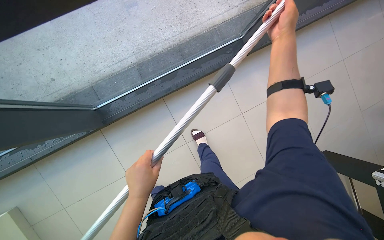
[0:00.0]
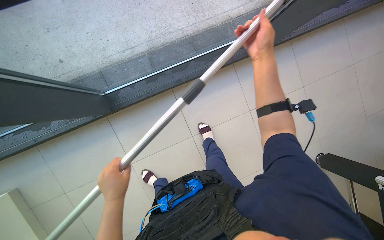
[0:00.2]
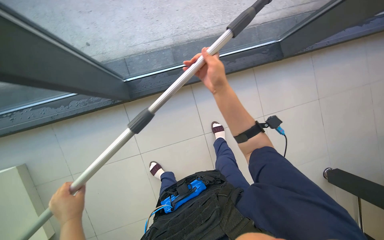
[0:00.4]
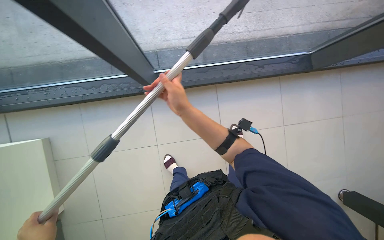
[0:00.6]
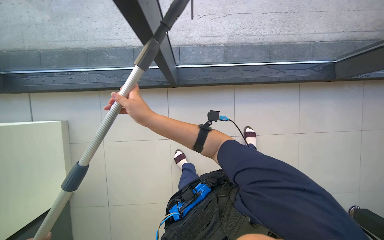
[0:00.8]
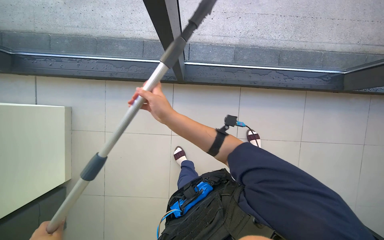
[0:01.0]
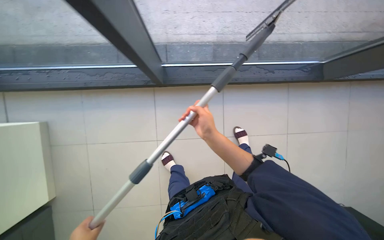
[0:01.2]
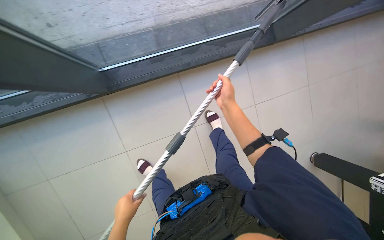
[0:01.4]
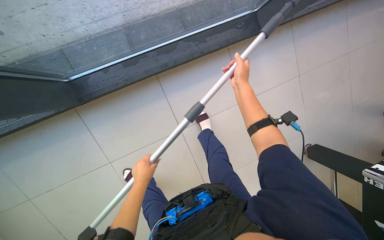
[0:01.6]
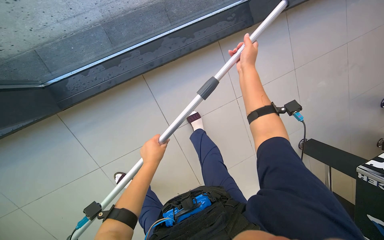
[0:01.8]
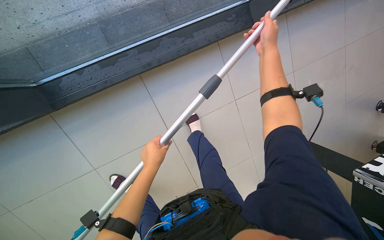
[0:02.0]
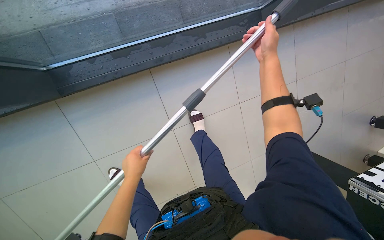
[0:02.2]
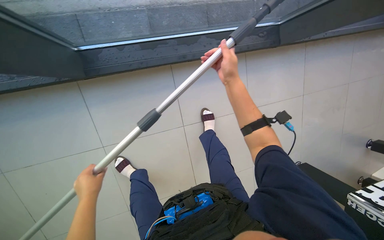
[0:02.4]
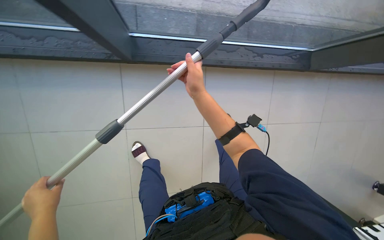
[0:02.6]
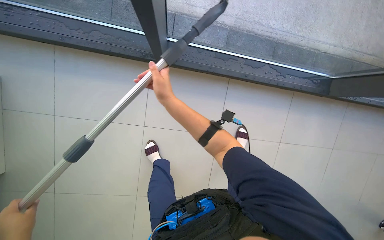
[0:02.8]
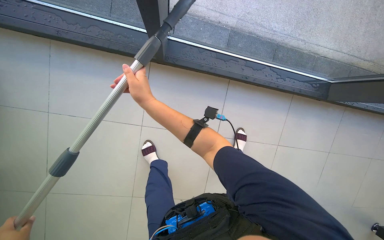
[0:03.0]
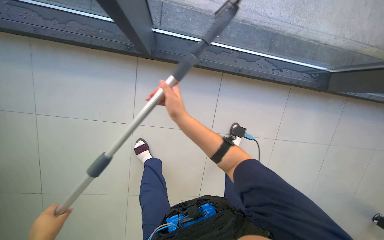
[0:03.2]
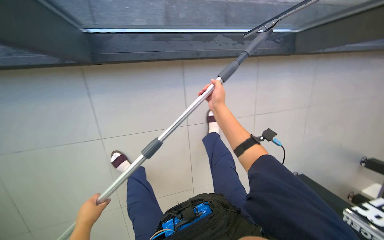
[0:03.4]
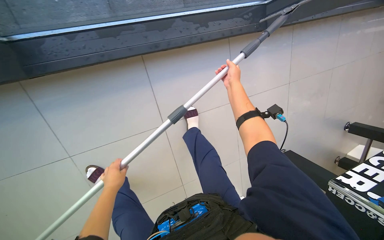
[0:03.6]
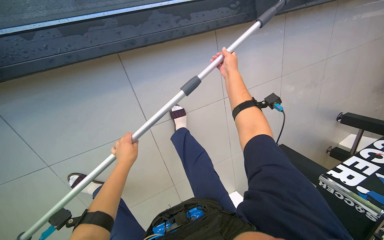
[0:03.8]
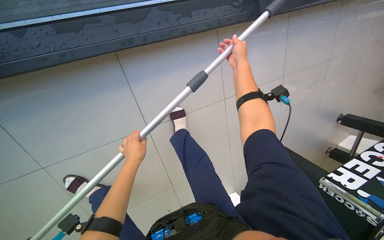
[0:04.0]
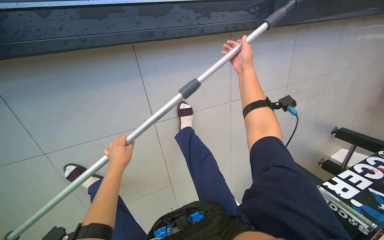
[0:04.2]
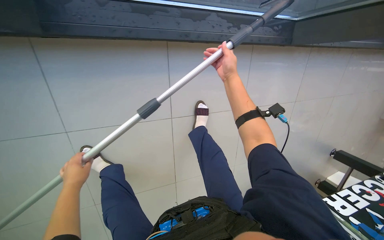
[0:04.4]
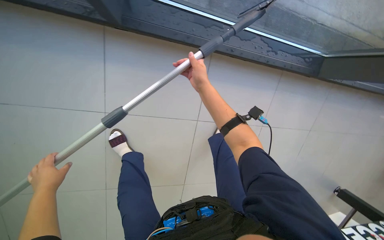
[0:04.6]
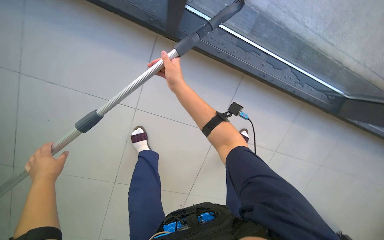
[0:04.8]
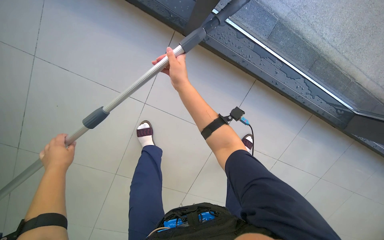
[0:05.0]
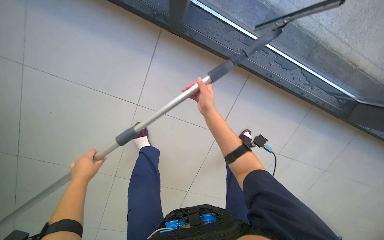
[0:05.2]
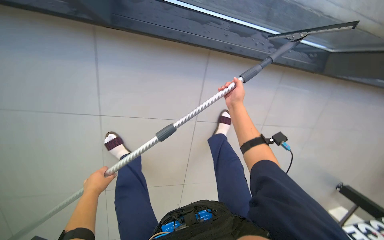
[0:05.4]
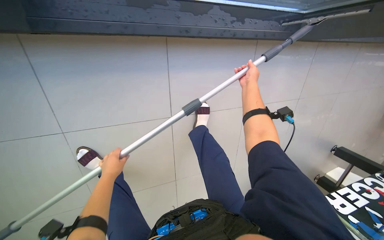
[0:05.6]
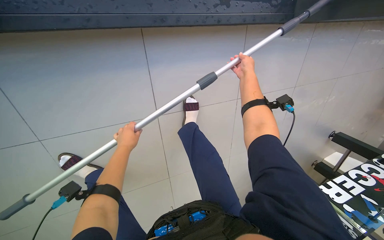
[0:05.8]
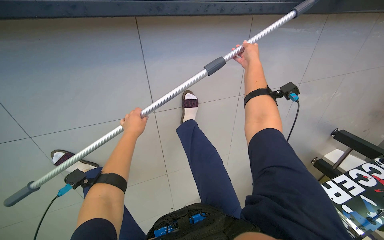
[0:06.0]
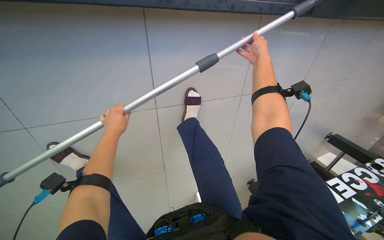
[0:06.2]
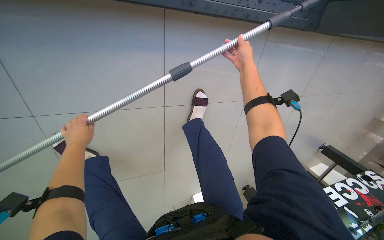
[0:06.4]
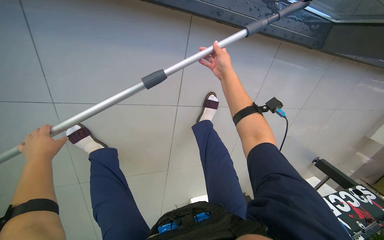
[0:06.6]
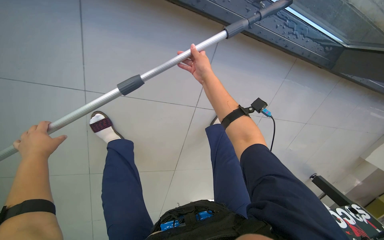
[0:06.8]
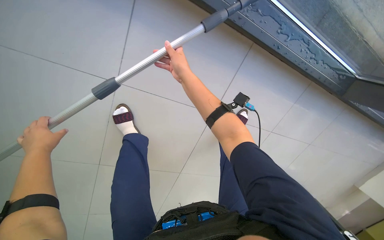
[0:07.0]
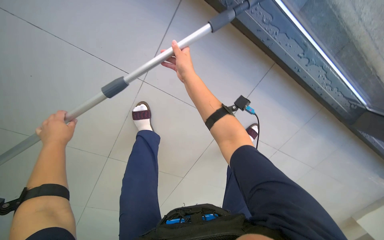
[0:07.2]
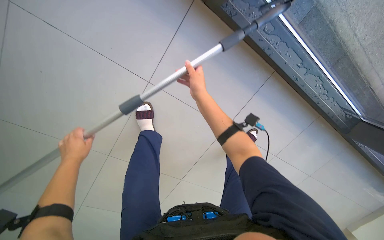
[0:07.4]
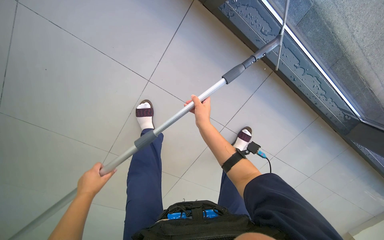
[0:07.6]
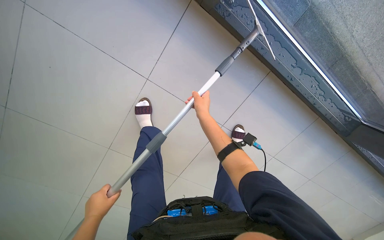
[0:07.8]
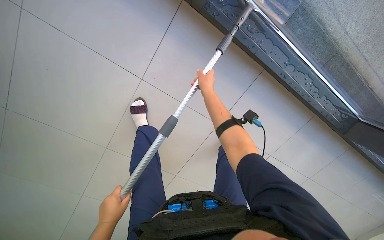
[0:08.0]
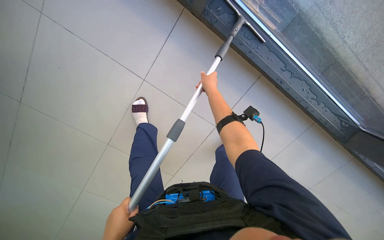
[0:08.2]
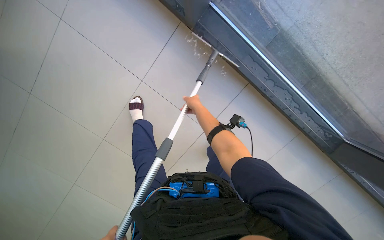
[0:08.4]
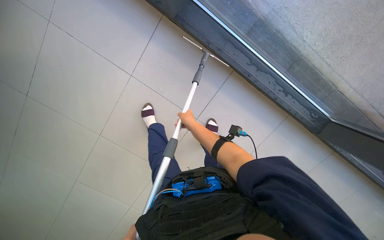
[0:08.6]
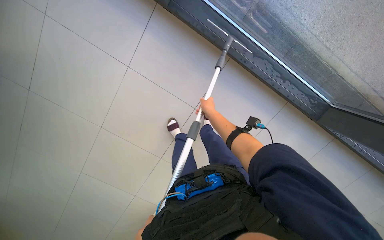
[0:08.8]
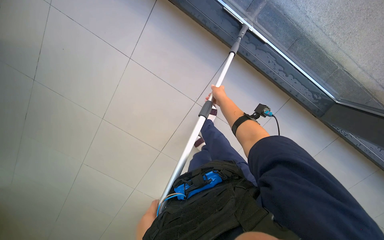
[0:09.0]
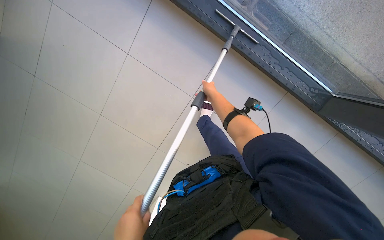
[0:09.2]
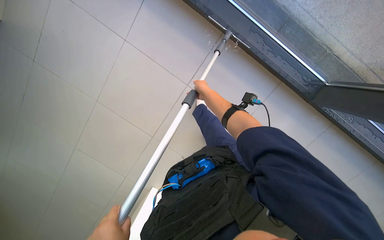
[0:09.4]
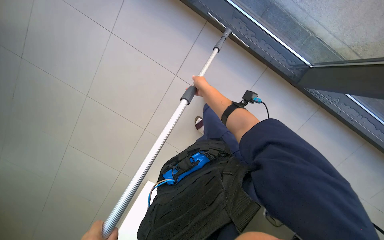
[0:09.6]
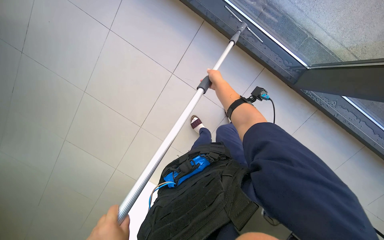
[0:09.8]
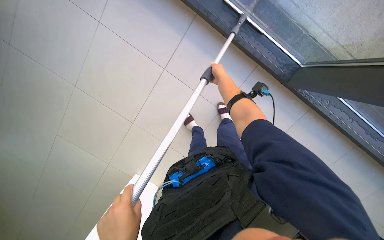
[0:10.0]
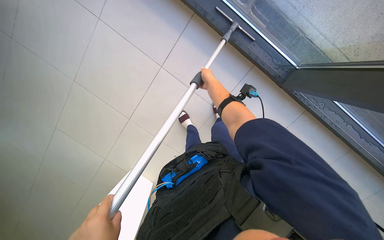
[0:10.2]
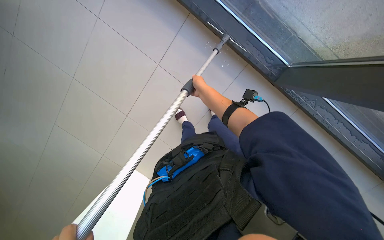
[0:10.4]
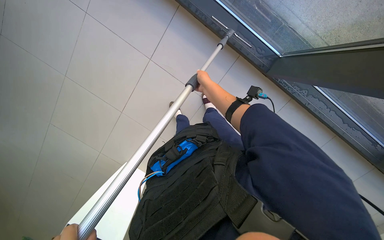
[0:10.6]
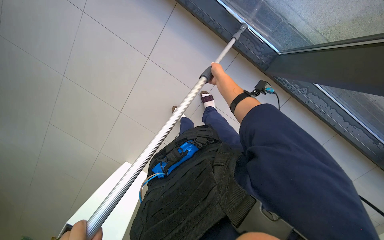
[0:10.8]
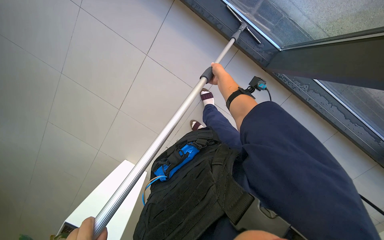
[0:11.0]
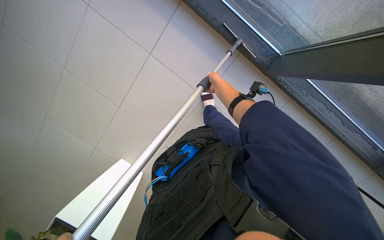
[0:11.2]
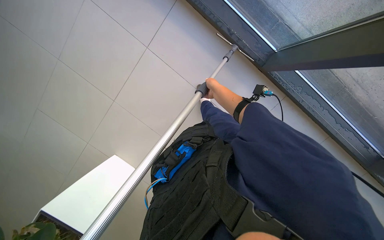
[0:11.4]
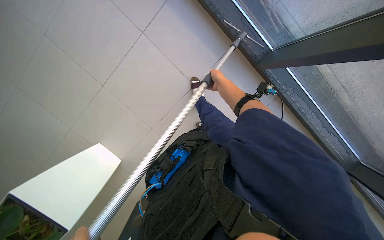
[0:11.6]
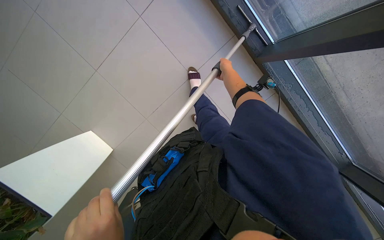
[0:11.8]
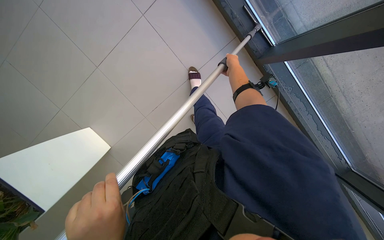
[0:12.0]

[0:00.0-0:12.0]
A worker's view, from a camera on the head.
Job: cleaning windows.
The whole recording: Cleaning building windows. The worker cleans the building windows using a long pole with a squeegee.
0:01.6 to 0:03.0: The right hand heads to the left, covering some 50 cm.
0:06.0 to 0:07.6: The camera travels about 50 cm. The wearer looks roughly 10 degrees further upward. The scene turns some 30 degrees clockwise in the picture.
0:07.6 to 0:09.0: The camera travels some 60 cm.
0:10.4 to 0:12.0: The right hand moves to the right, approximately 25 cm.

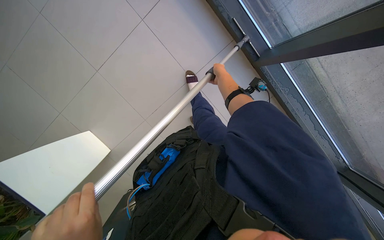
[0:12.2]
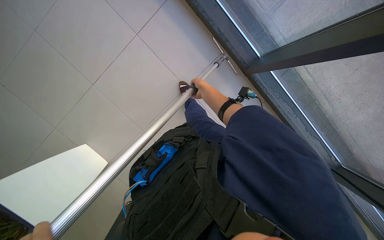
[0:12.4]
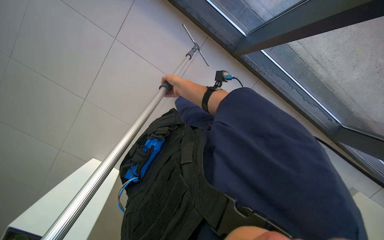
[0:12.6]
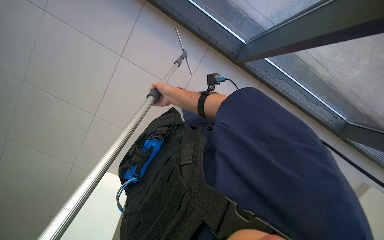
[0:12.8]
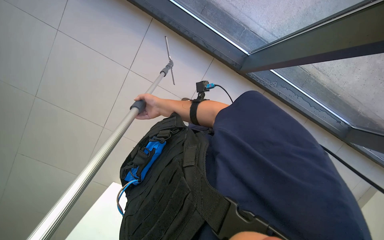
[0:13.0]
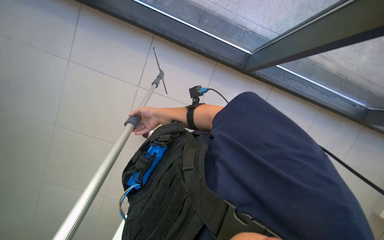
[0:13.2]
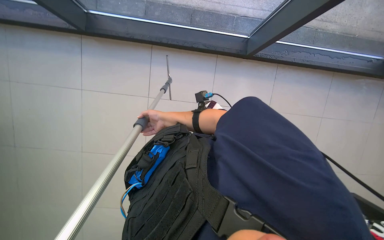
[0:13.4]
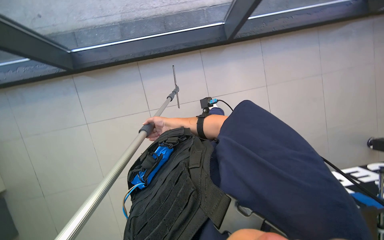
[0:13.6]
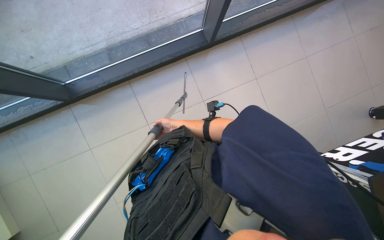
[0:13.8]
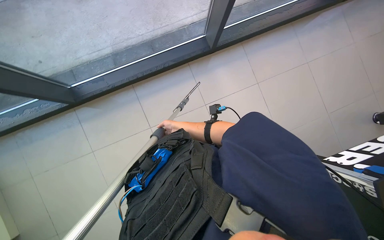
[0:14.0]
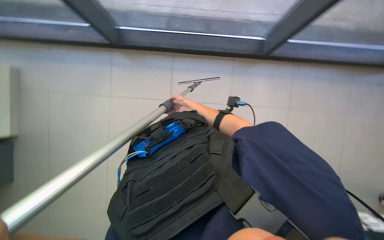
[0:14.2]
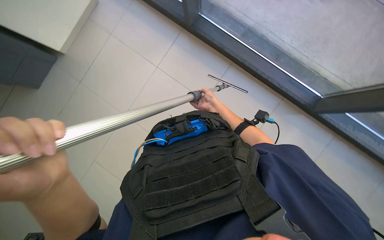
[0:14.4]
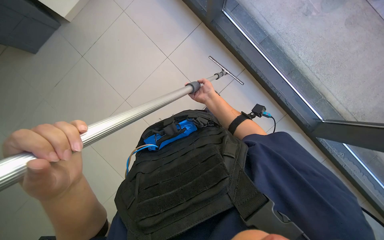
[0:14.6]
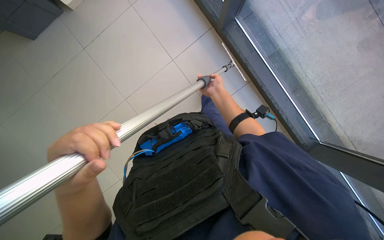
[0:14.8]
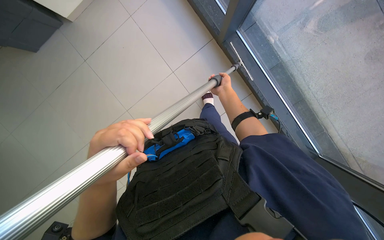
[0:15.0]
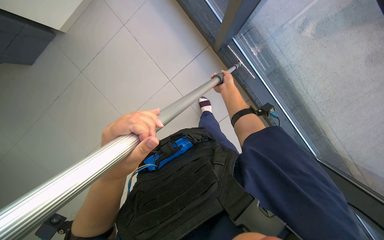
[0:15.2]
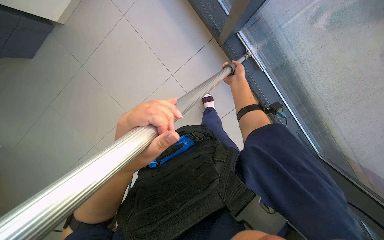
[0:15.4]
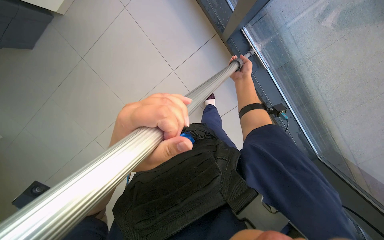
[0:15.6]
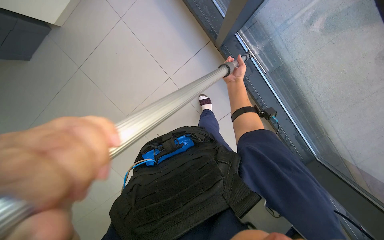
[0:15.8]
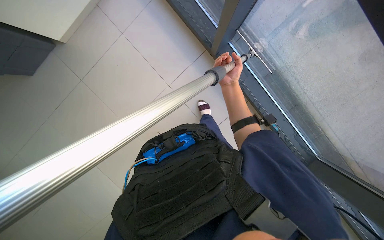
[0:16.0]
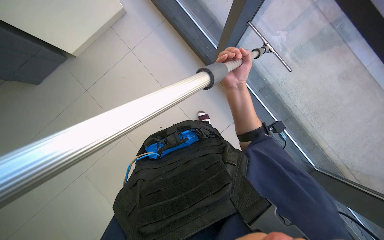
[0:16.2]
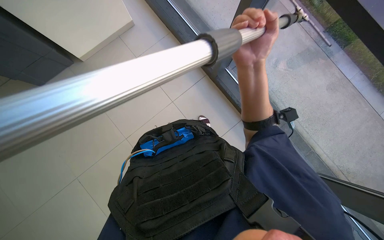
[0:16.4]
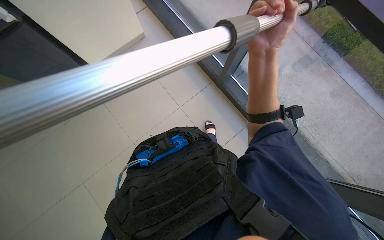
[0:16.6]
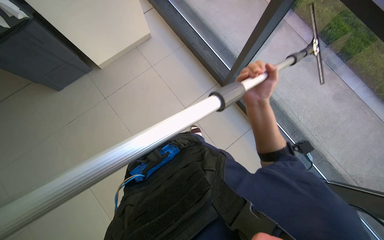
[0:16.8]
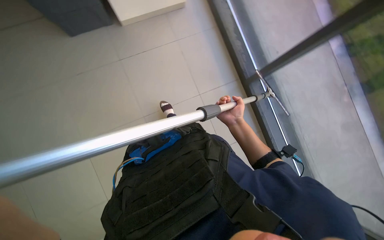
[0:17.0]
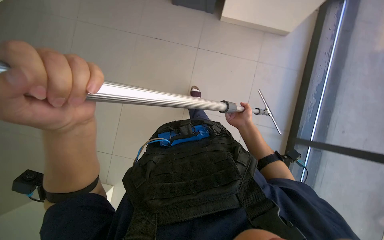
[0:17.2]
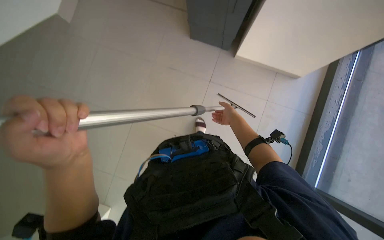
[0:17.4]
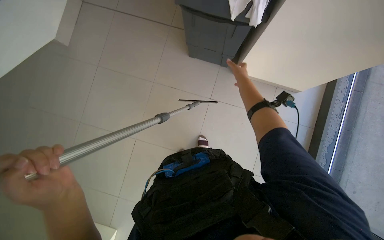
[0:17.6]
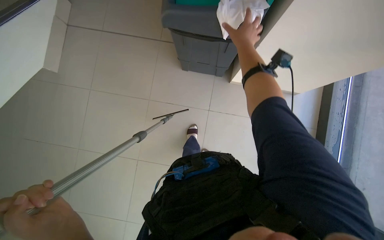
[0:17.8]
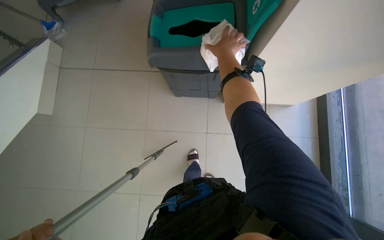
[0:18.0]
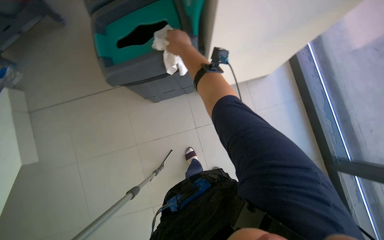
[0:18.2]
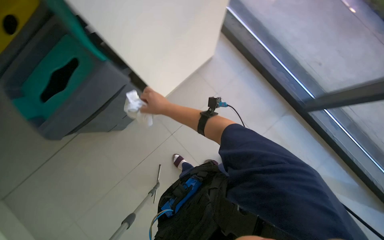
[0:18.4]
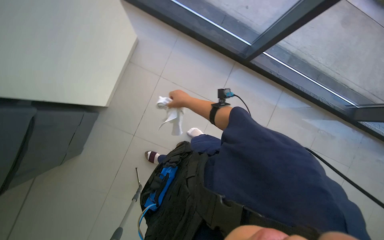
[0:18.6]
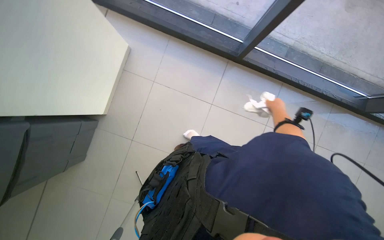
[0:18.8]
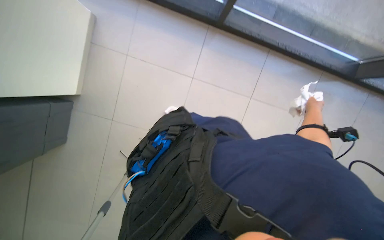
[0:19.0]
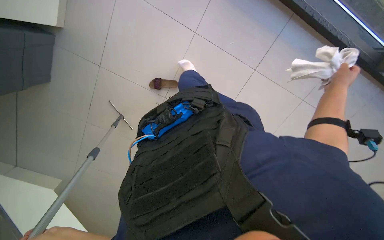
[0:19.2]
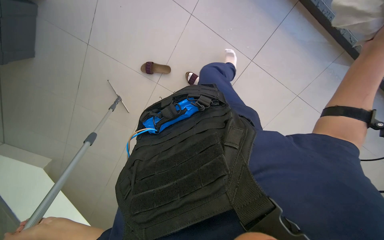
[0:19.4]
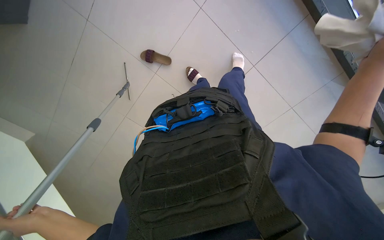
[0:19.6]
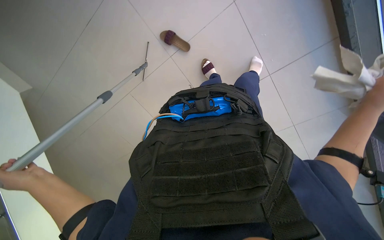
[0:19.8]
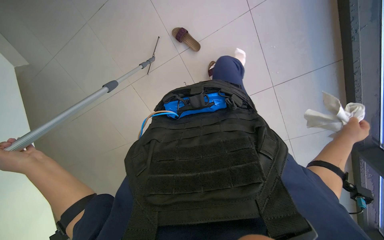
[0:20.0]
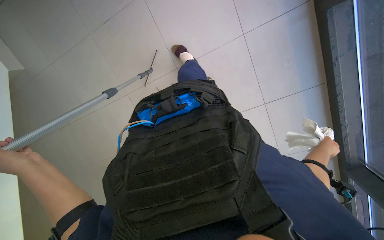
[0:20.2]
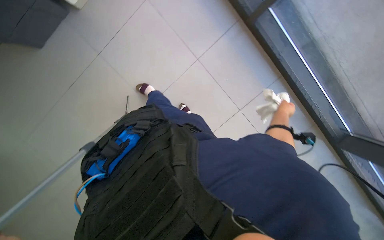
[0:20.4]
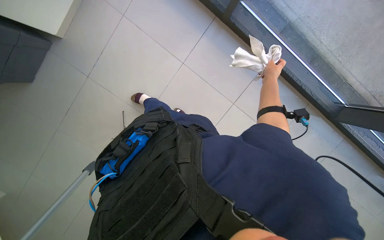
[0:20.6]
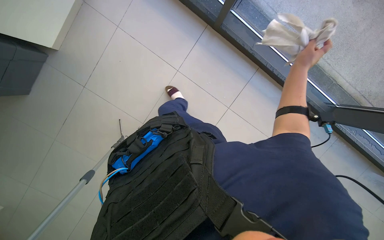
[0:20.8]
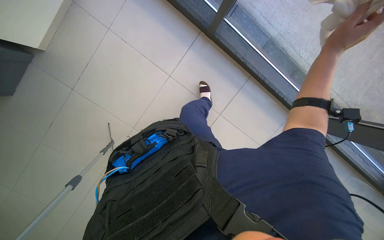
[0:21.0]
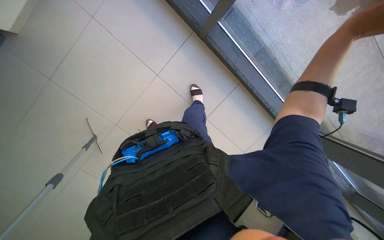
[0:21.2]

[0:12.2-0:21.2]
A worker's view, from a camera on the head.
Job: cleaning windows.
The whole recording: Cleaning building windows. The worker cleans the building windows using a long pole with a squeegee.
0:12.2 to 0:13.8: The camera is carried some 40 cm. Everything in view rotates about 45 degrees counterclockwise.
0:13.8 to 0:15.2: The right hand travels to the right and up the picture by some 25 cm.
0:15.2 to 0:16.6: The camera pitches upward, by approximately 15 degrees. The right hand travels nearer to the camera by about 60 cm.
0:16.6 to 0:18.2: The wearer looks about 30 degrees further upward.
0:19.8 to 0:21.2: The wearer's head swings about 20 degrees to the right. The right hand goes farther from the camera and returns, approximately 20 cm each way.
